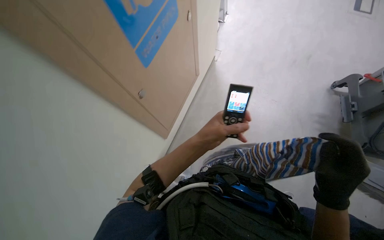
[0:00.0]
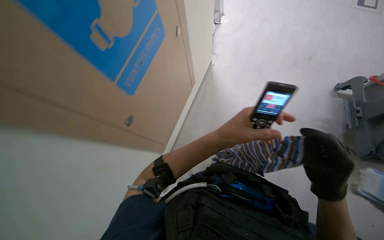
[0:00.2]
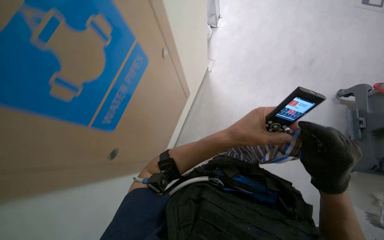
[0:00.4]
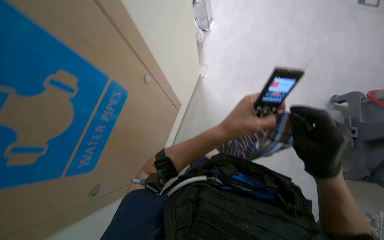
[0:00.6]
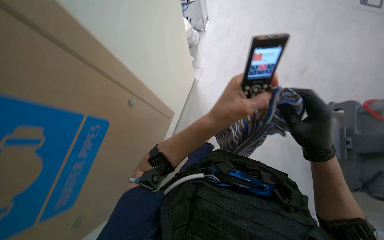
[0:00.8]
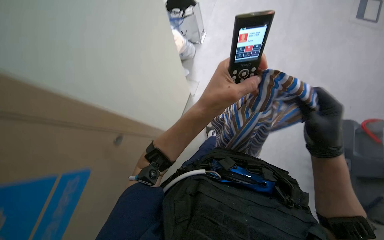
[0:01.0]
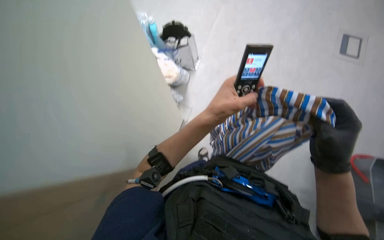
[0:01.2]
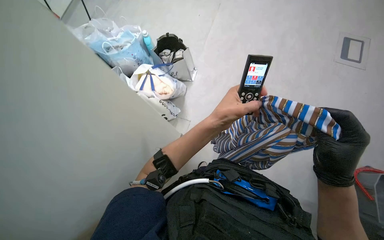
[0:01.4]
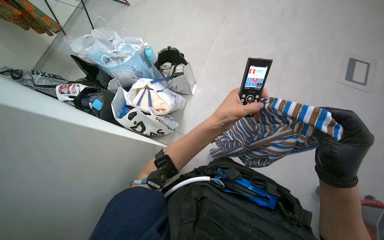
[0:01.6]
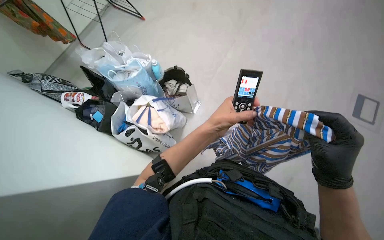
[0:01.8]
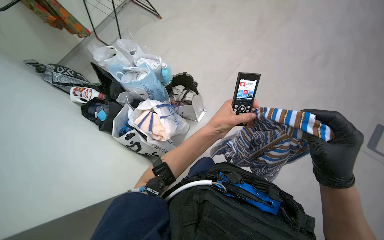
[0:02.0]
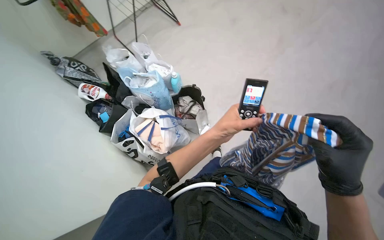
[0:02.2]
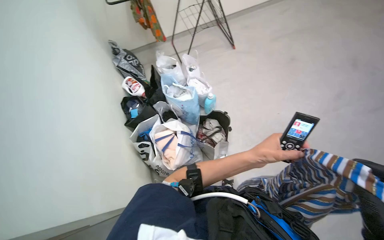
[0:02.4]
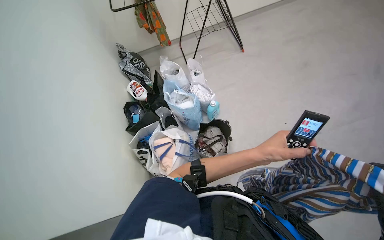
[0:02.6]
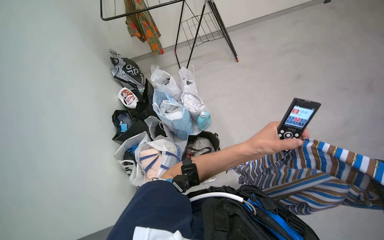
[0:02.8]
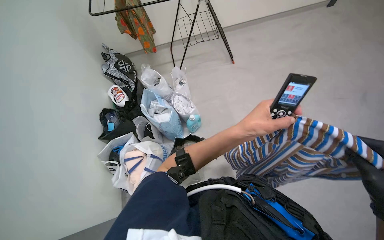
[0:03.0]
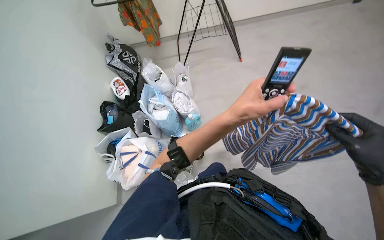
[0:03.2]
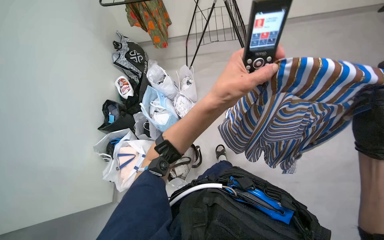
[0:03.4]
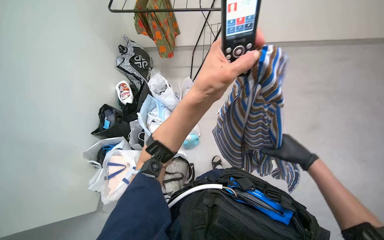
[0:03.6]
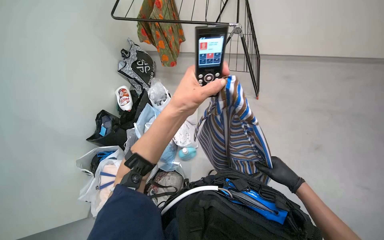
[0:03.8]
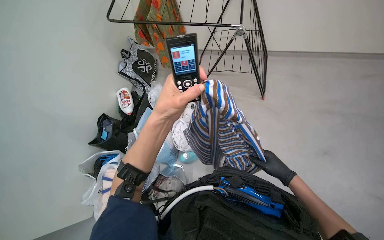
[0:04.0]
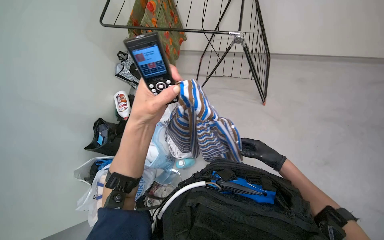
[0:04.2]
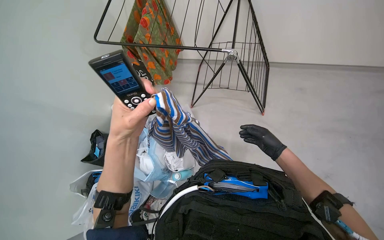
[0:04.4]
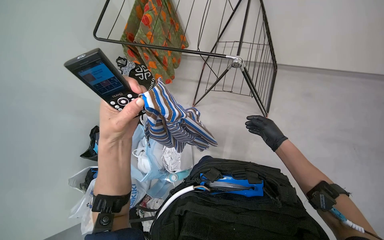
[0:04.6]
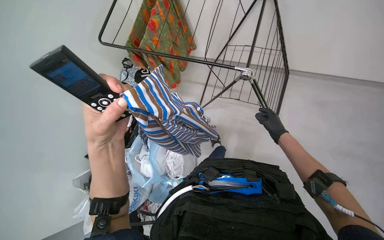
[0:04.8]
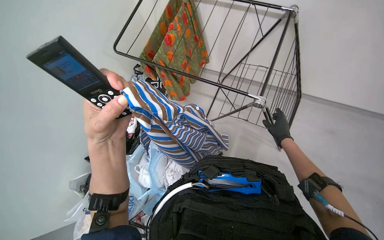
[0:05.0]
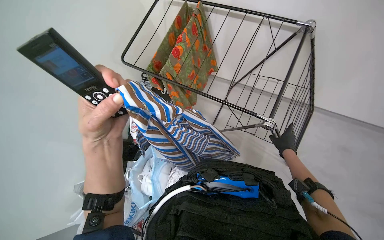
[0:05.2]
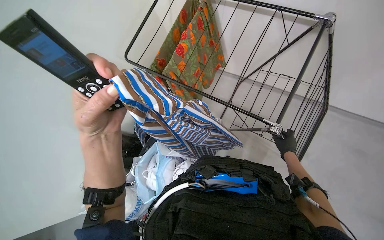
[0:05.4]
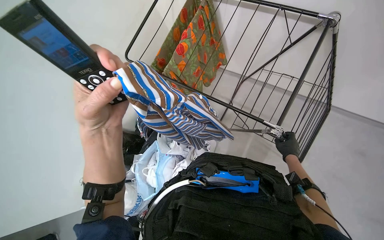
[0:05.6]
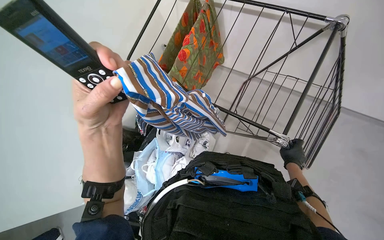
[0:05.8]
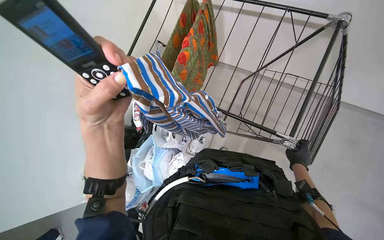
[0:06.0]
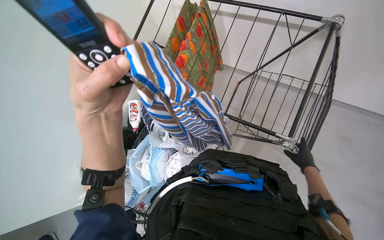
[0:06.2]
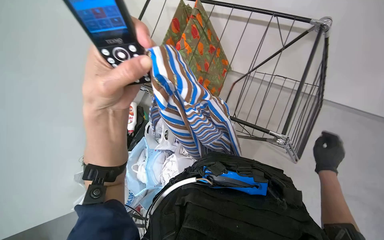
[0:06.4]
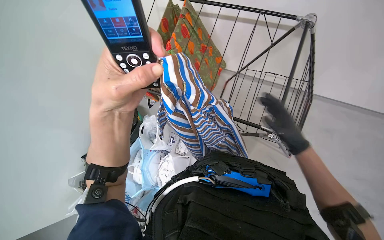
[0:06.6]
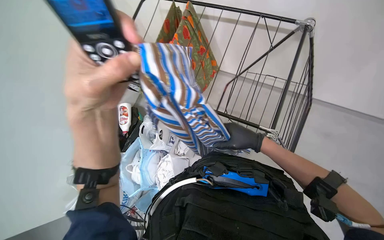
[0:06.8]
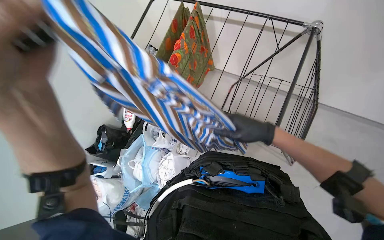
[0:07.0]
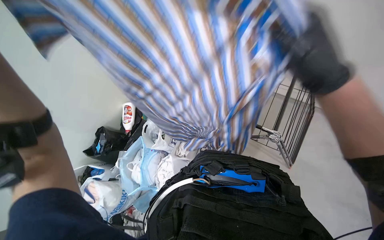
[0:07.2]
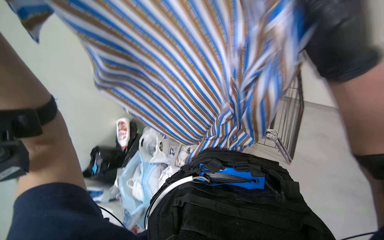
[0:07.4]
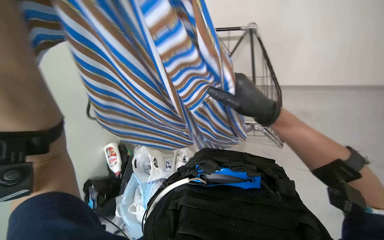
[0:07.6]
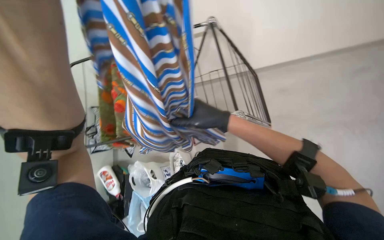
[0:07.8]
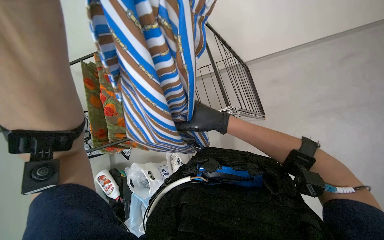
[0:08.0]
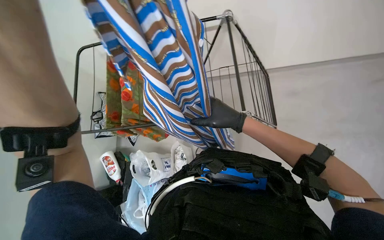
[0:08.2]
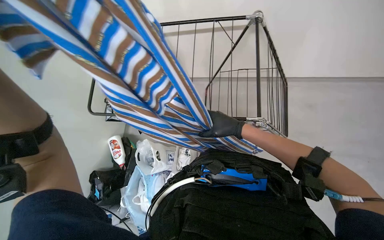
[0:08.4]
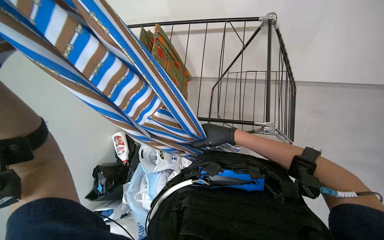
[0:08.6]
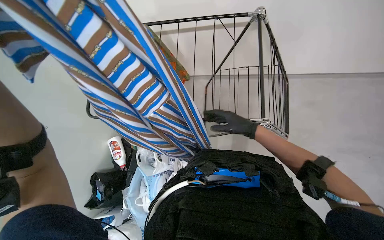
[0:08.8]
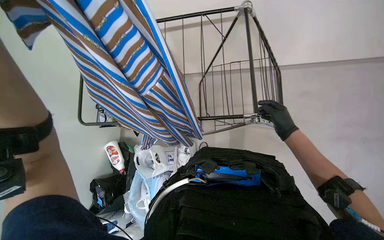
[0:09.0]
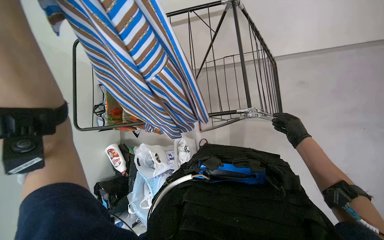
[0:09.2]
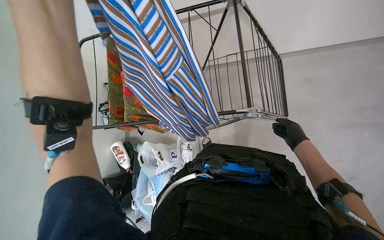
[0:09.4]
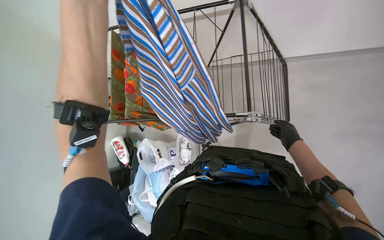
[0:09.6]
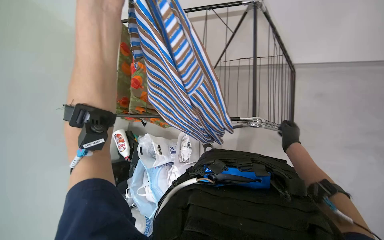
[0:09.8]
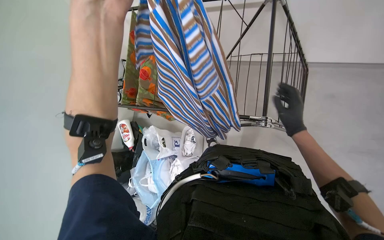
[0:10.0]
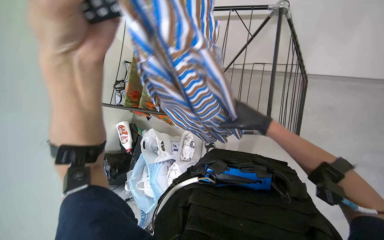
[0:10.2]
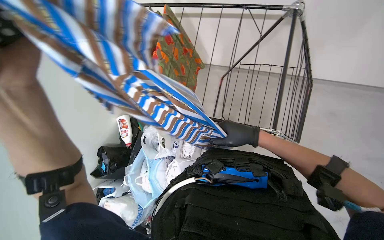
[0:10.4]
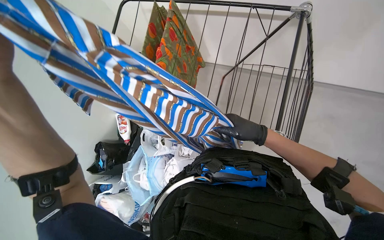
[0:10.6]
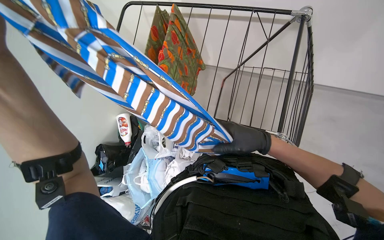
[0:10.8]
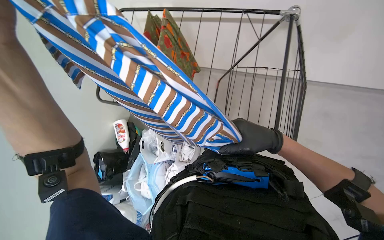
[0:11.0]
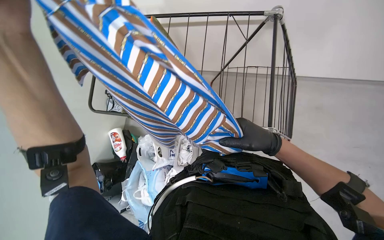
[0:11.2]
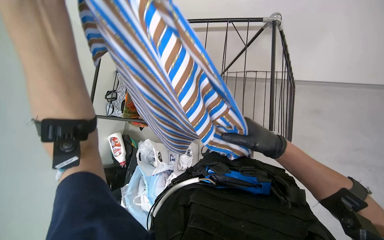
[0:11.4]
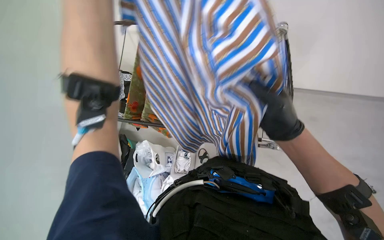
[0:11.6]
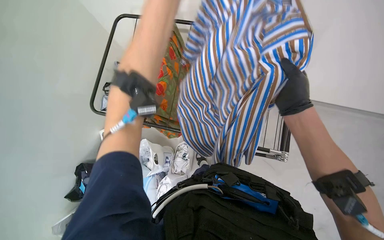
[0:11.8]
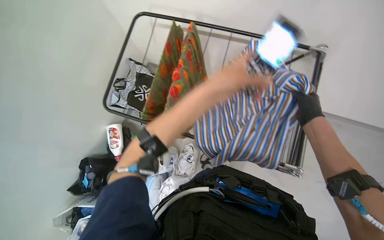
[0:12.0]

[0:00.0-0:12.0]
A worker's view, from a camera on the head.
Job: managing laundry.
The whole recording: Hanging laundry on drying rack. The worker hangs a striped shirt onto a drying rack.
0:00.0 to 0:01.6: The wearer moves about 70 cm.
0:03.0 to 0:04.4: The camera is carried roughly 50 cm.
0:04.4 to 0:06.0: The wearer's head swings some 20 degrees to the left. The right hand shifts some 20 cm farther from the camera. The left hand shifts about 10 cm nearer to the camera.
0:06.0 to 0:07.6: The wearer looks approximately 25 degrees further to the right. The right hand heads nearer to the camera, to the left and up the picture, covering approximately 40 cm.
0:07.6 to 0:09.0: The right hand shifts about 30 cm farther from the camera and to the right.
0:09.0 to 0:10.4: The right hand travels to the left by some 20 cm.
0:10.4 to 0:12.0: The right hand is displaced to the right by about 10 cm.

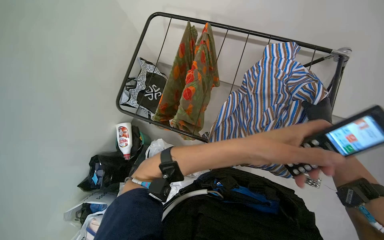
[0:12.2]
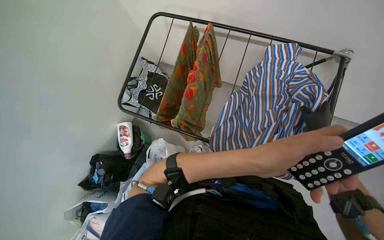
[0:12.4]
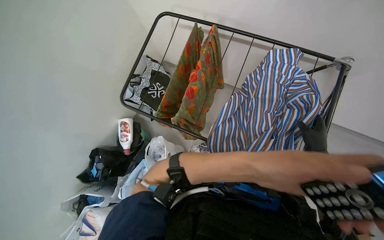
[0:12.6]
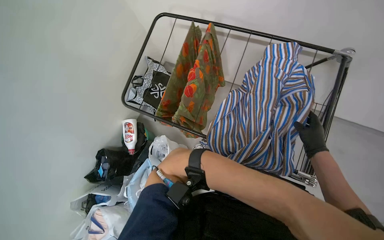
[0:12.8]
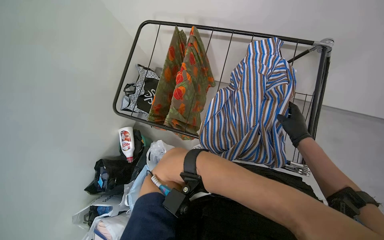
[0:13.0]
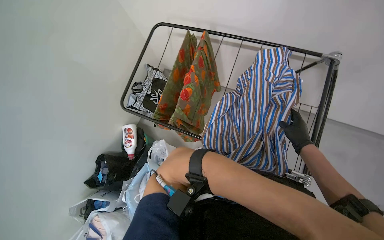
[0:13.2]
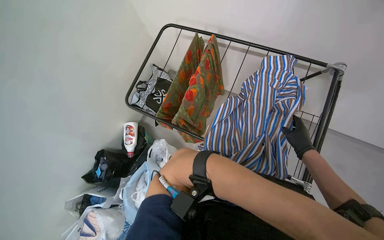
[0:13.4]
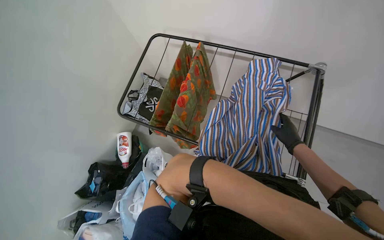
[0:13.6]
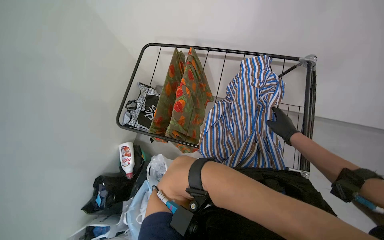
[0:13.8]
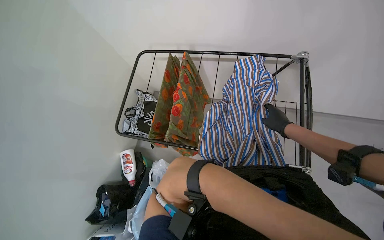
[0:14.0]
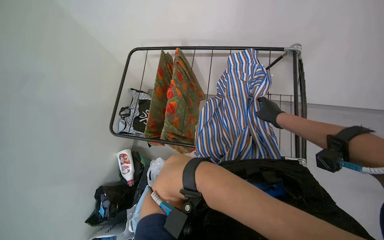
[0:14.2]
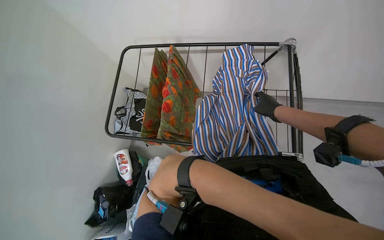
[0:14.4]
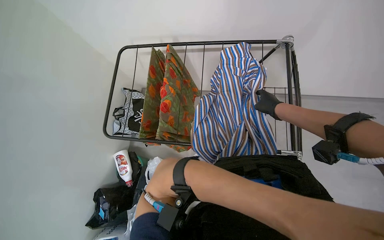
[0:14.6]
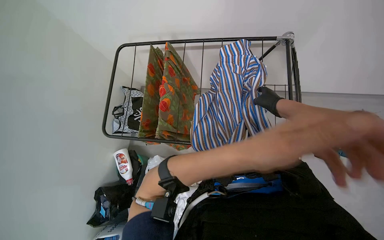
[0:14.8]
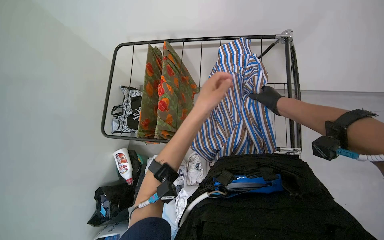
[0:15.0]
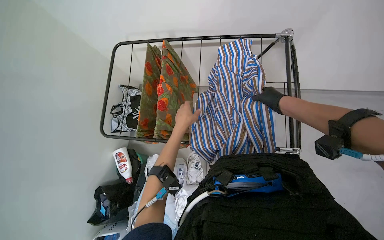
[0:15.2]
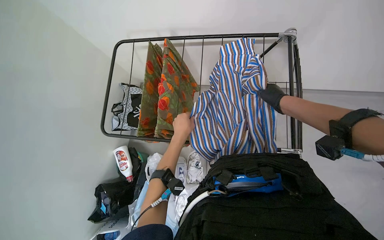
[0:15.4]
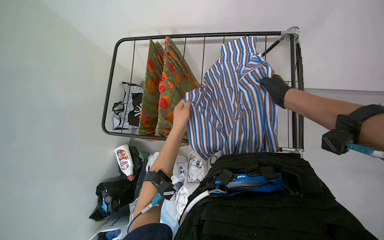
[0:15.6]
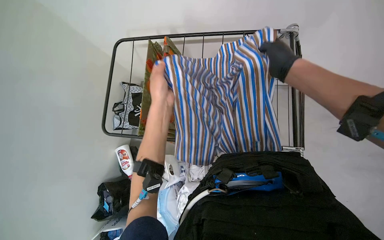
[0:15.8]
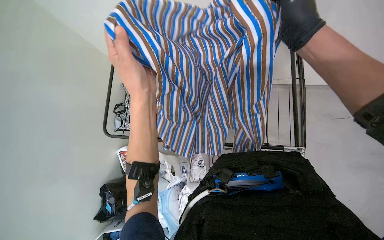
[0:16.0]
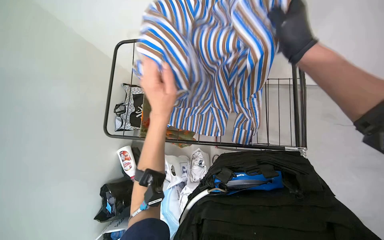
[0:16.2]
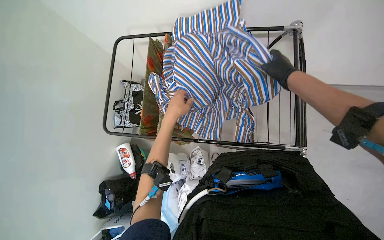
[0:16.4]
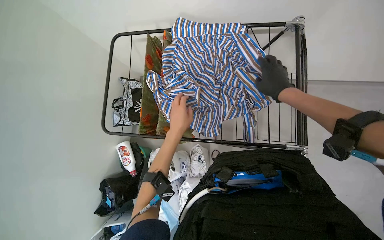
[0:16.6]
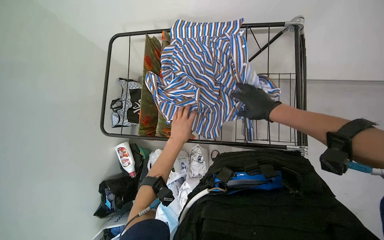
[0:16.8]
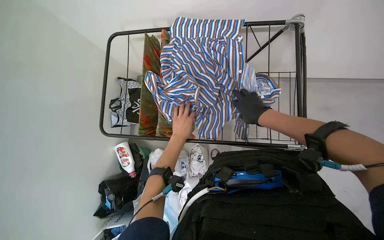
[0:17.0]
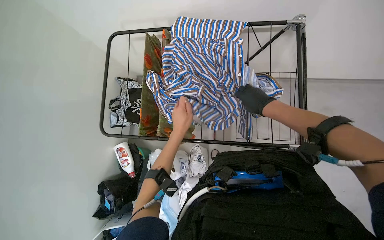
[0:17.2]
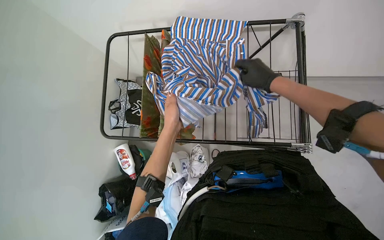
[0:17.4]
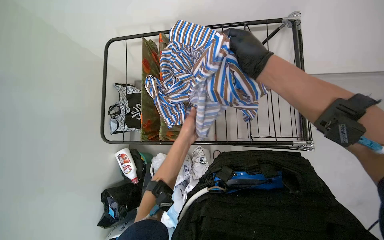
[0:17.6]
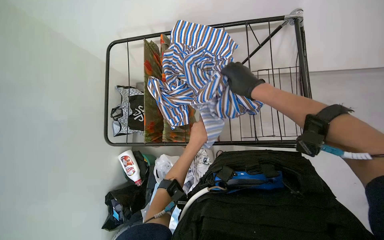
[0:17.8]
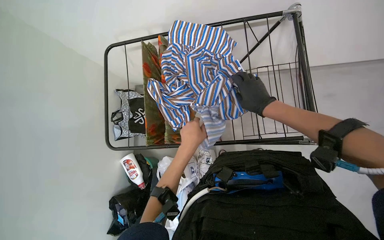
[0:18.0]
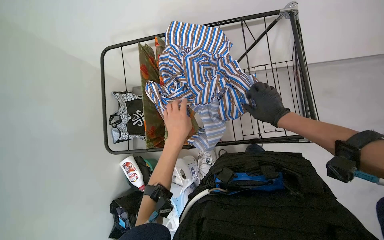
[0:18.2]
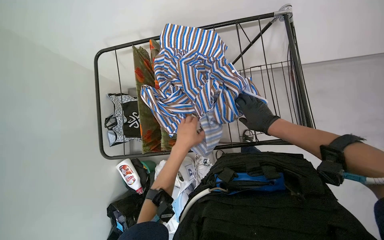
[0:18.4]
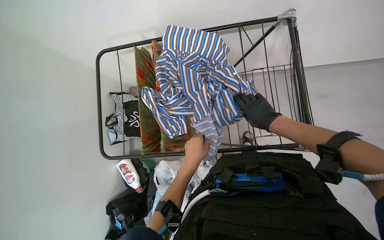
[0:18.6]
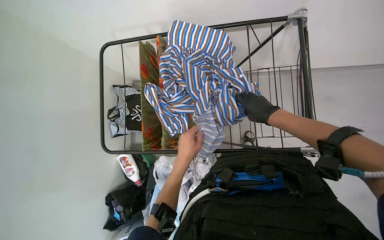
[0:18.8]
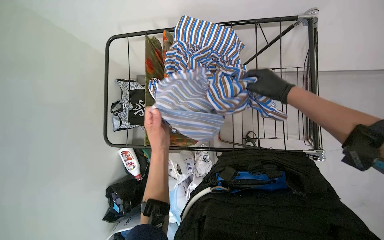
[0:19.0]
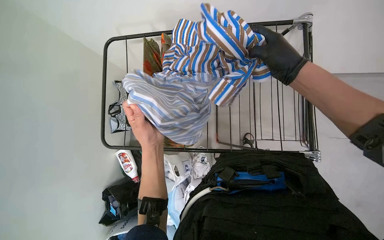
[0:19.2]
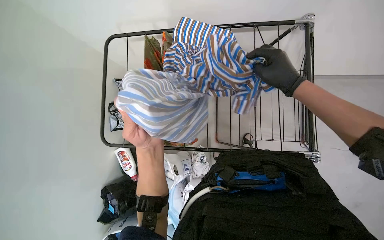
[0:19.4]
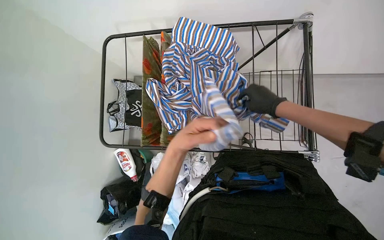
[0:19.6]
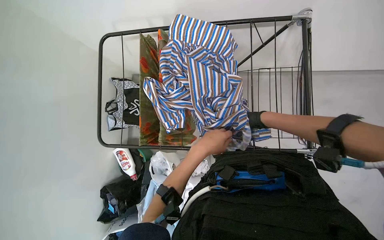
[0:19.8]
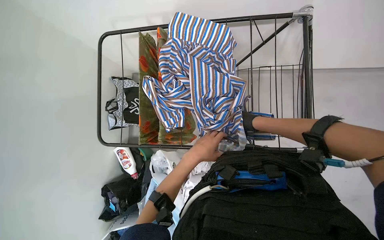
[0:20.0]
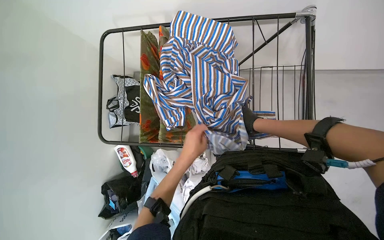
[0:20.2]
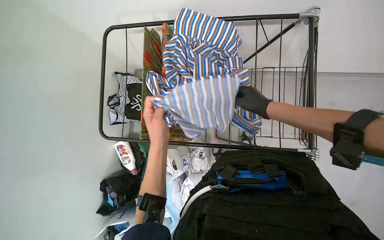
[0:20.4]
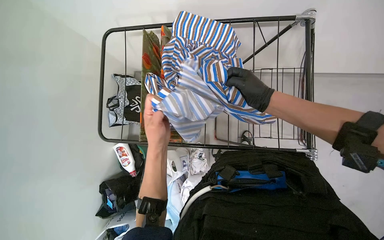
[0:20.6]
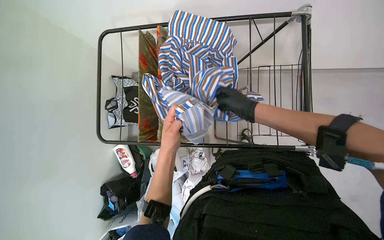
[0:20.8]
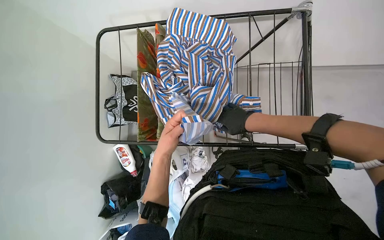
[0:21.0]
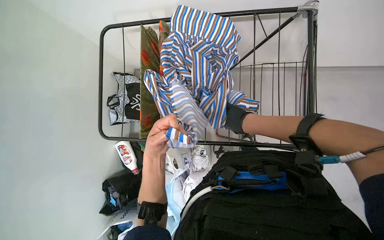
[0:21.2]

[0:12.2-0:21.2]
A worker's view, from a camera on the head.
Job: managing laundry.
The whole recording: Hanging laundry on drying rack. The worker hangs a striped shirt onto a drying rack.
0:15.2 to 0:16.6: The left hand goes nearer to the camera and returns, roughly 25 cm each way.
0:16.6 to 0:18.2: The right hand moves nearer and farther over approximately 15 cm, changing direction 2 times.
0:18.2 to 0:19.8: The right hand moves farther from the camera, some 10 cm, while the left hand travels nearer to the camera and back again, about 10 cm each way.
0:19.8 to 0:21.2: The hands both shift to the left by about 10 cm.
